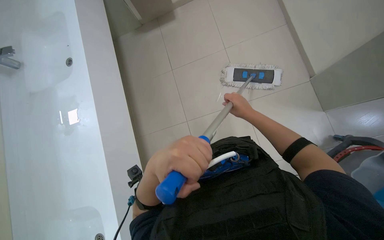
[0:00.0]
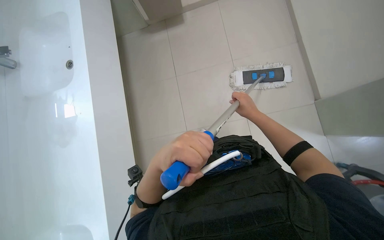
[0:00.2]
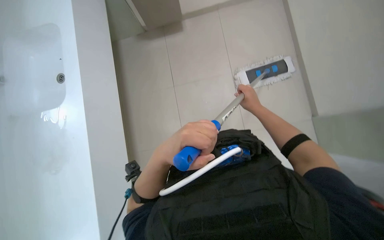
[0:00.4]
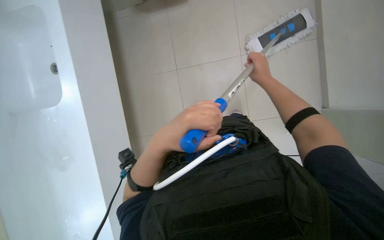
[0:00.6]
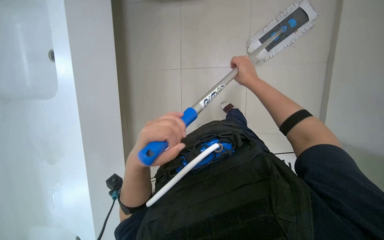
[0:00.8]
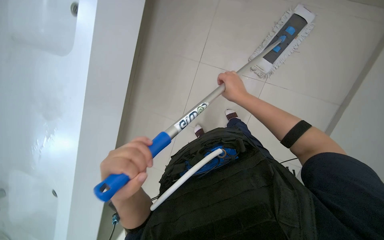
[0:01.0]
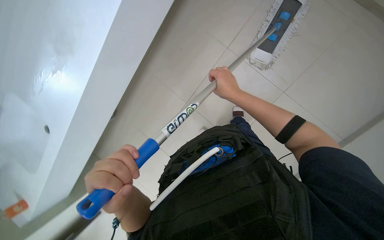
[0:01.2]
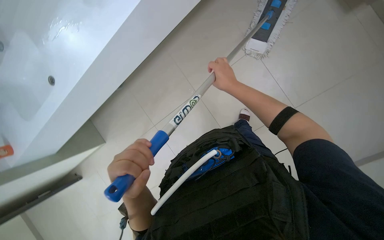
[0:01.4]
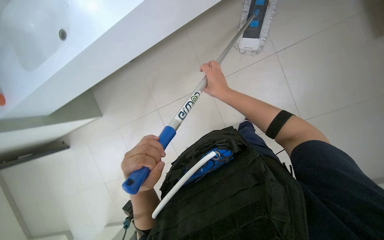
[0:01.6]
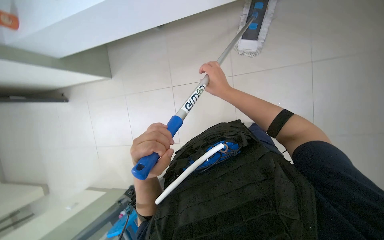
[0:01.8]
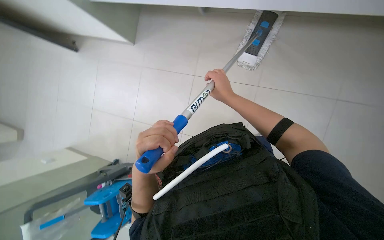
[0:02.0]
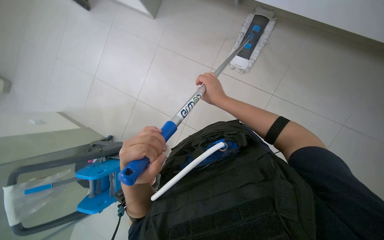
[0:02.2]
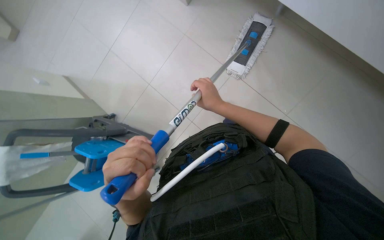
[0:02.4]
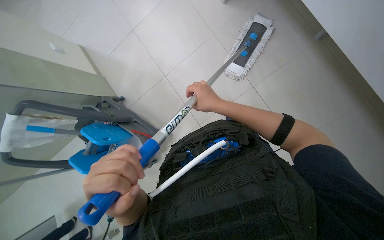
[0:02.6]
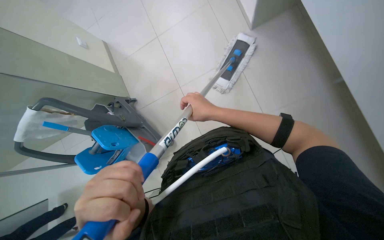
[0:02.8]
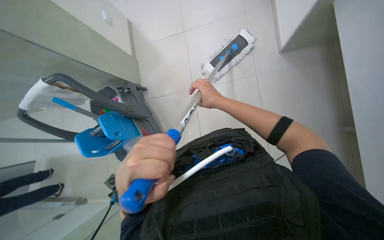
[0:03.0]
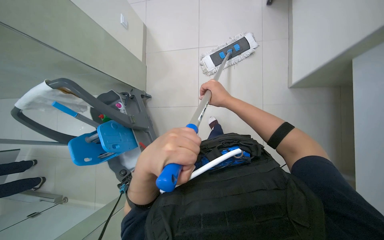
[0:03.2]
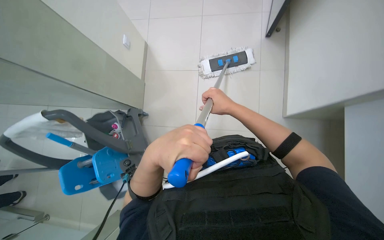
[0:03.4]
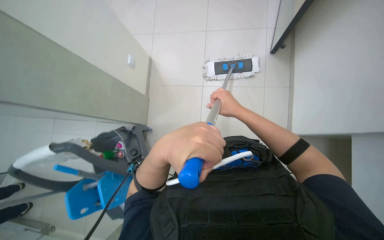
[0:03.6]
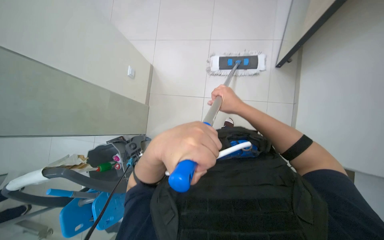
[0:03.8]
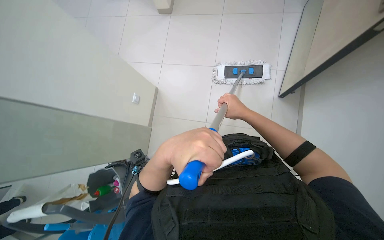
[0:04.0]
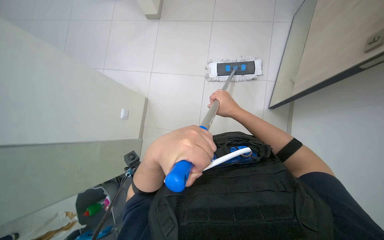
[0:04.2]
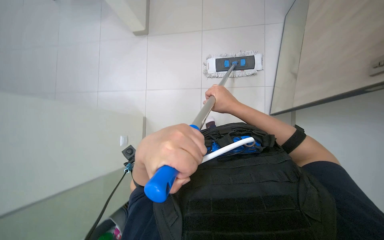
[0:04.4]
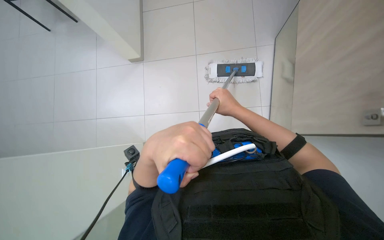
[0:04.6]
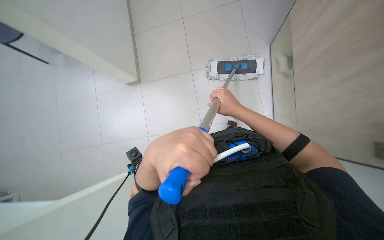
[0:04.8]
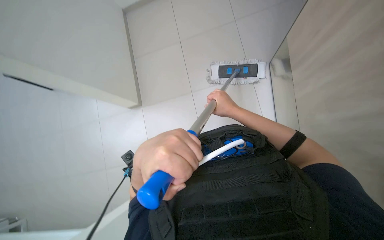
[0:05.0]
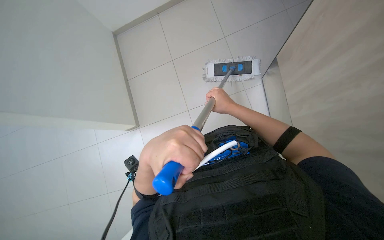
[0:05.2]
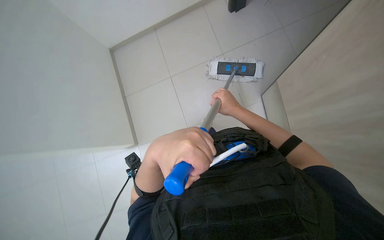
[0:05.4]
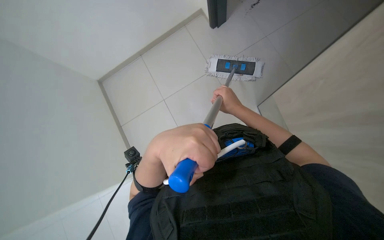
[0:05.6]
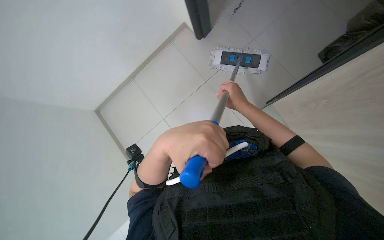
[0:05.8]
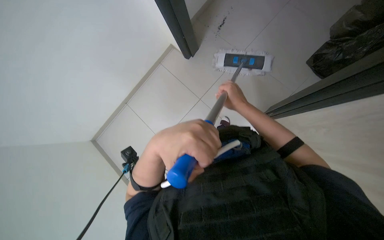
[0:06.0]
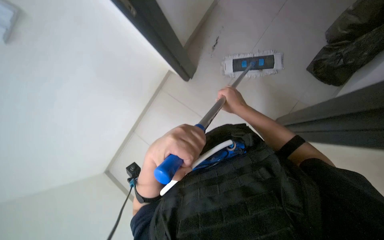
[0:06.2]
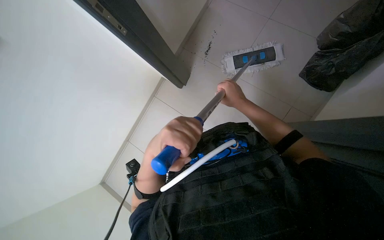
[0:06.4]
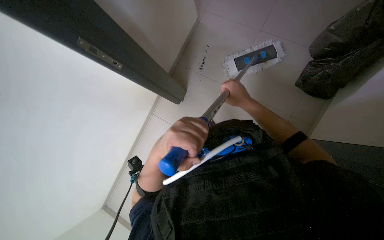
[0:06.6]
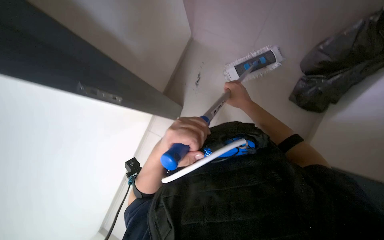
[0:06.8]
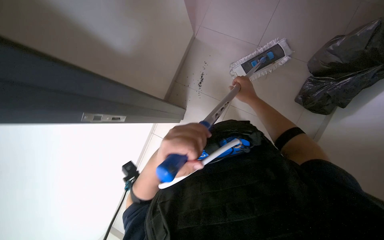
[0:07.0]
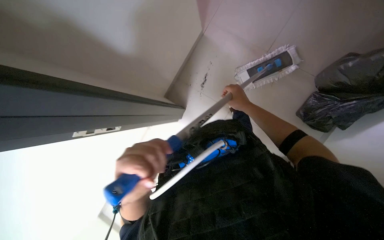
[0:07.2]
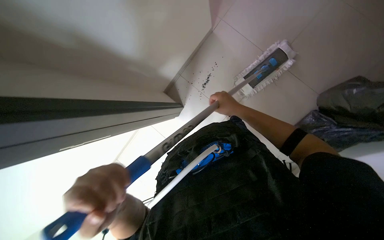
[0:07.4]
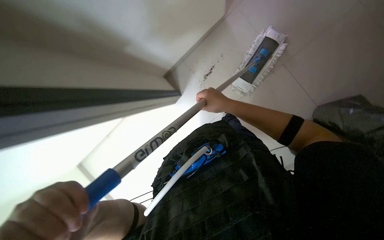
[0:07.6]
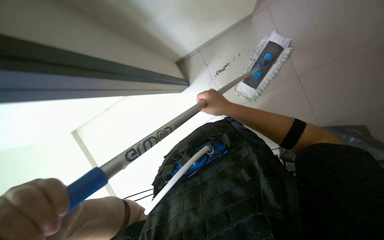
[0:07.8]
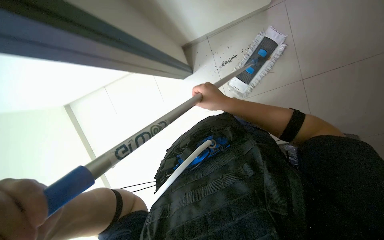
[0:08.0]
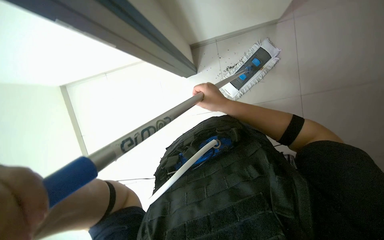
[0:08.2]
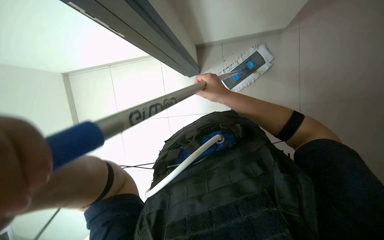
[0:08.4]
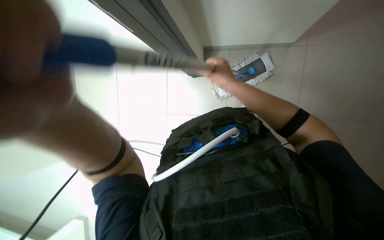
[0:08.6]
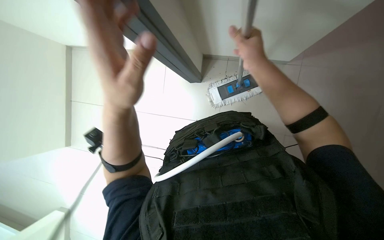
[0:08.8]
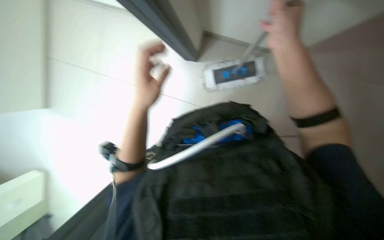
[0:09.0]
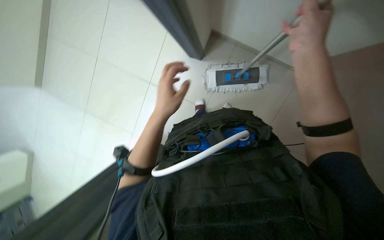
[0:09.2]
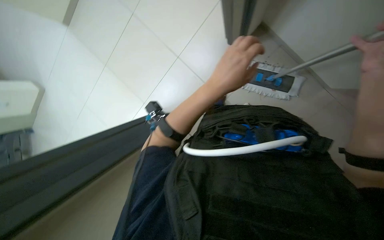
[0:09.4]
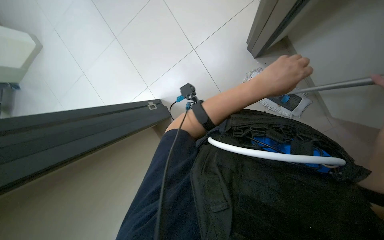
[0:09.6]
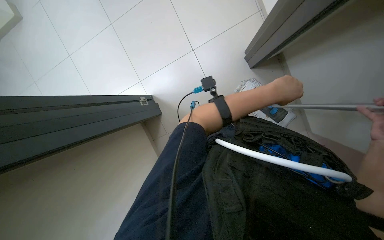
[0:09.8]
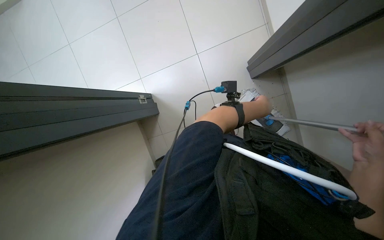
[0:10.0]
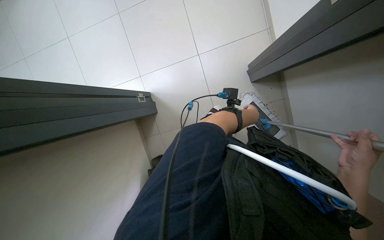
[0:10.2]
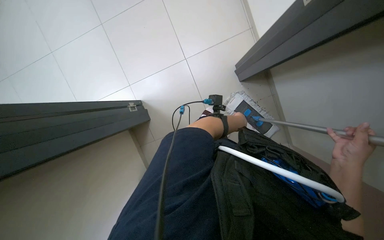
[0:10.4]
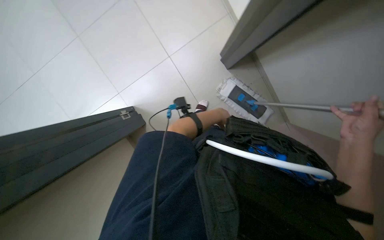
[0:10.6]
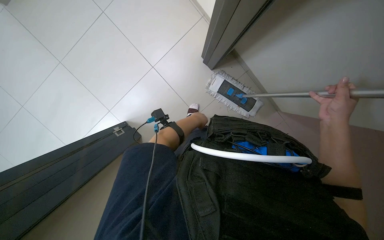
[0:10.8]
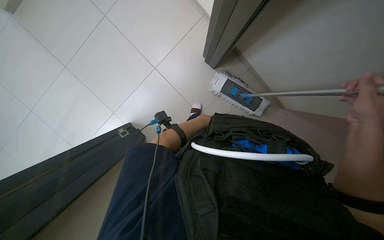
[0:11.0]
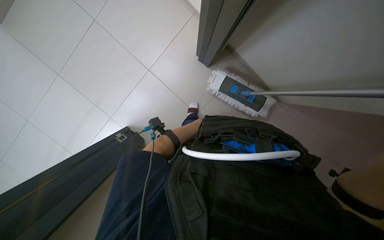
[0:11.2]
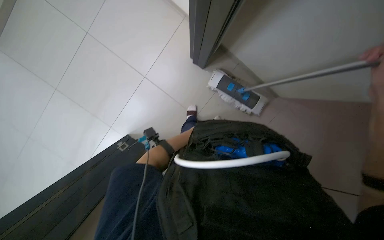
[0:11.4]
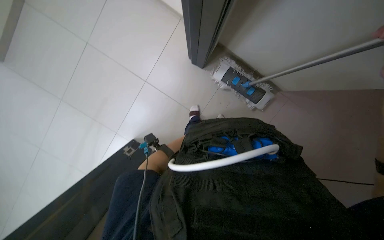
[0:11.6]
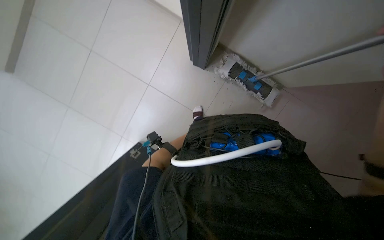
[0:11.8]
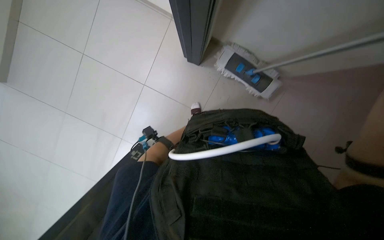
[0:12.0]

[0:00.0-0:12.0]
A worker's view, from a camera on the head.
Job: mopping floor.
The whole recording: Mopping floor. The worker mops the floor with a flat mop.
0:00.0 to 0:01.6: The camera pitches downward, by about 15 degrees. The right hand goes some 10 cm to the left.
0:01.6 to 0:03.0: The scene rotates clockwise by about 30 degrees.
0:03.0 to 0:04.4: The camera is carried about 70 cm.
0:04.4 to 0:06.0: The view tips upward by approximately 10 degrees.
0:07.6 to 0:09.0: The camera travels some 1 m.
0:09.0 to 0:10.4: The view swings roughly 15 degrees to the right. Everything in view rotates approximately 30 degrees clockwise.
0:10.4 to 0:12.0: The scene turns roughly 45 degrees counterclockwise in the picture.

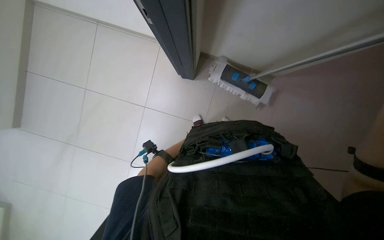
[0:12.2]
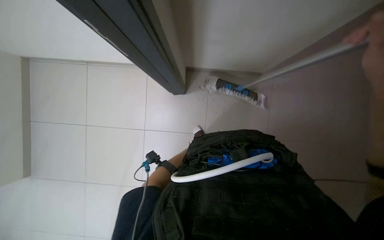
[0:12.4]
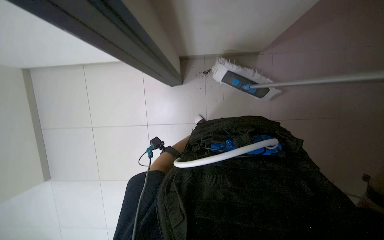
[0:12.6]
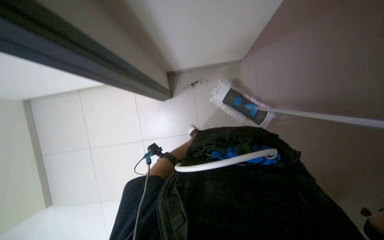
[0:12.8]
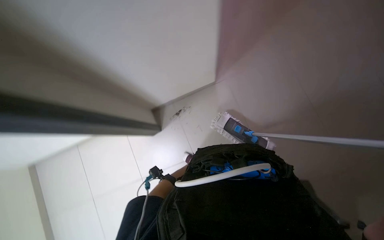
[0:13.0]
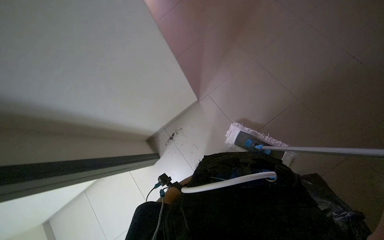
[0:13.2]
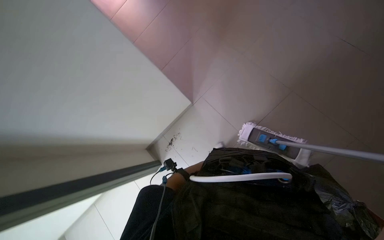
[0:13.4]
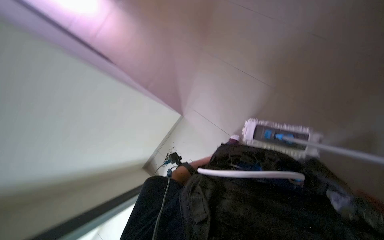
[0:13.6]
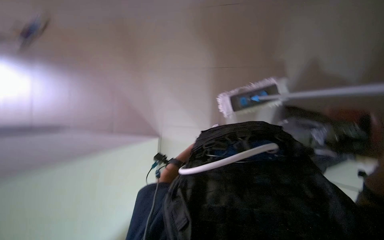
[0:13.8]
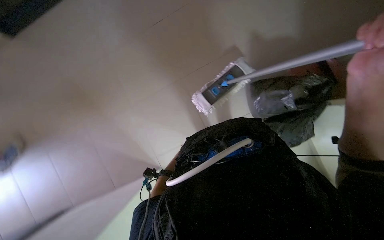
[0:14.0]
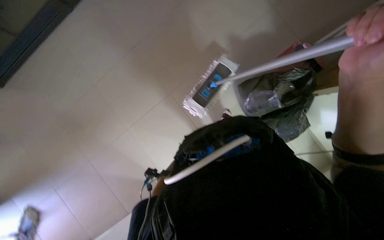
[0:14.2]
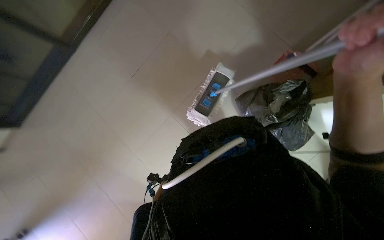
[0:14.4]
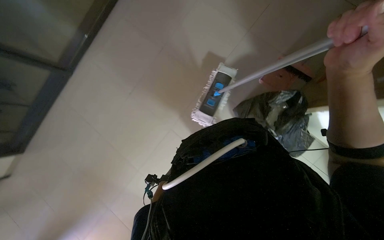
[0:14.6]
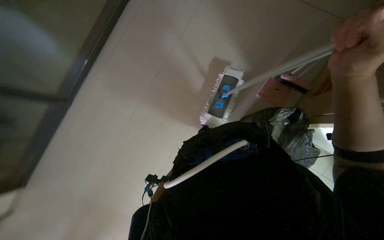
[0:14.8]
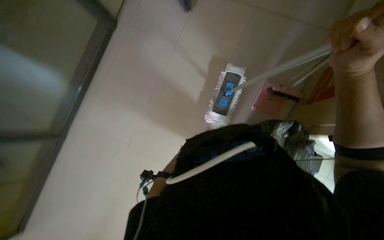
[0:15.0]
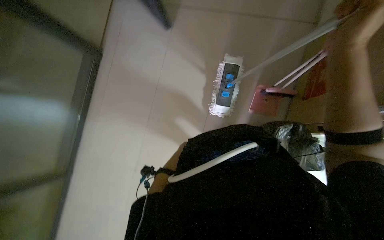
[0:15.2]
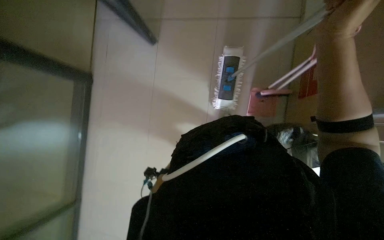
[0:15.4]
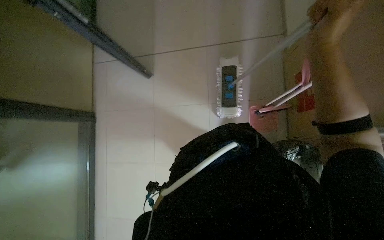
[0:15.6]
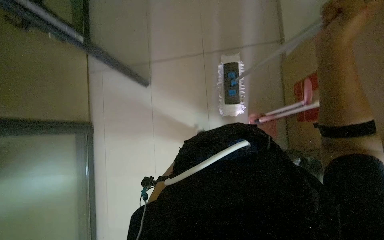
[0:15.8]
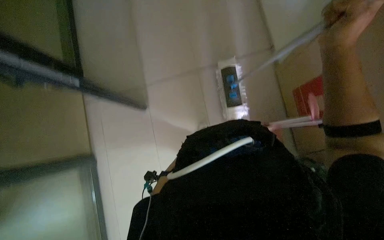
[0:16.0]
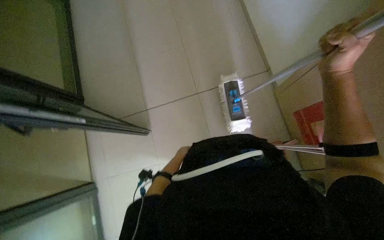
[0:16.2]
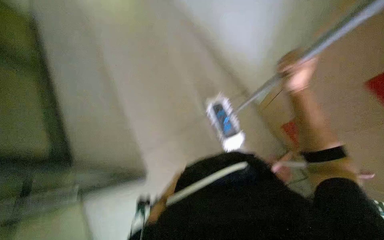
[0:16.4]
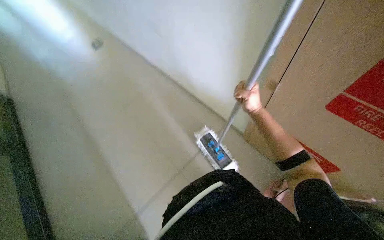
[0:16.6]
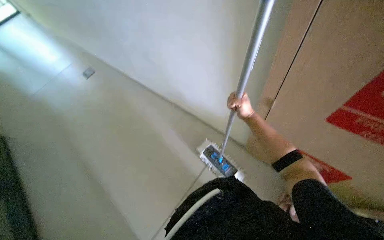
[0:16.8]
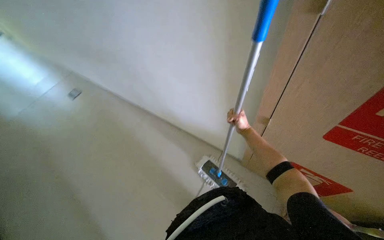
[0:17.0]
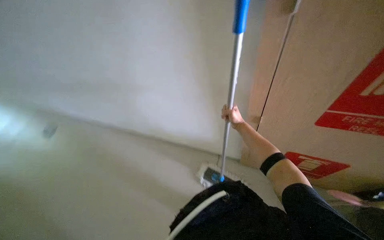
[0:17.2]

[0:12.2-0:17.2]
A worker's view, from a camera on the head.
Job: mopping floor.
The whole recording: Mopping floor. The worker mops the floor with a flat mop.
0:12.2 to 0:13.8: The wearer looks roughly 10 degrees further upward.
0:13.8 to 0:15.6: The wearer looks roughly 15 degrees further upward. The scene rotates counterclockwise by some 50 degrees.
0:15.6 to 0:17.2: The camera pitches upward, by about 25 degrees. The scene turns about 30 degrees counterclockwise in the picture. The right hand heads farther from the camera, covering roughly 30 cm.

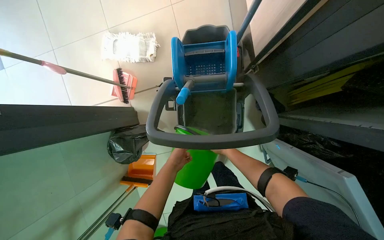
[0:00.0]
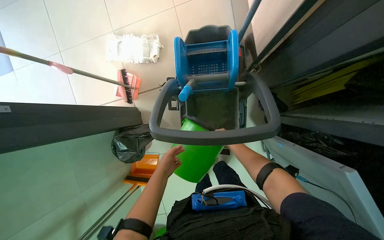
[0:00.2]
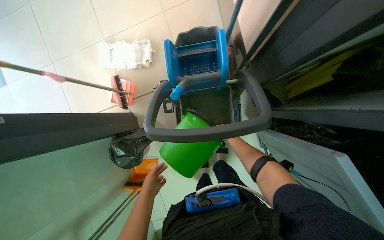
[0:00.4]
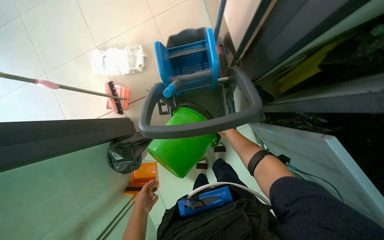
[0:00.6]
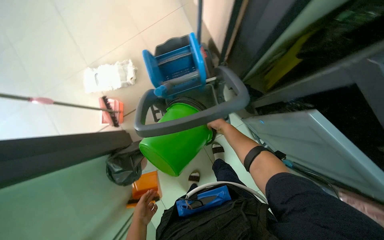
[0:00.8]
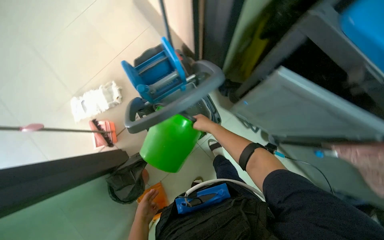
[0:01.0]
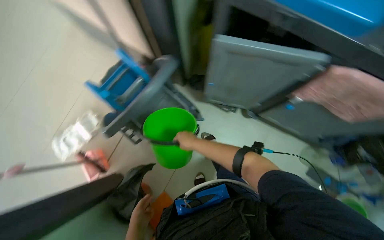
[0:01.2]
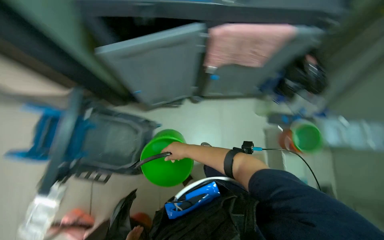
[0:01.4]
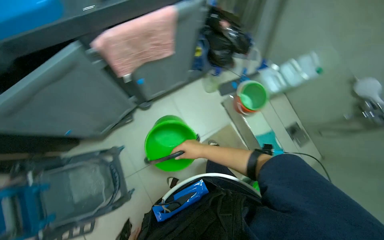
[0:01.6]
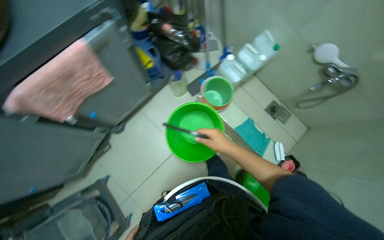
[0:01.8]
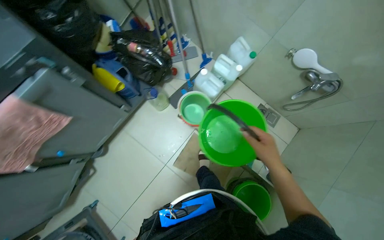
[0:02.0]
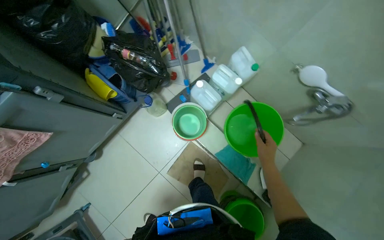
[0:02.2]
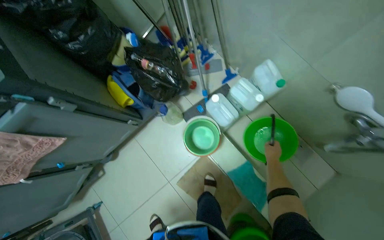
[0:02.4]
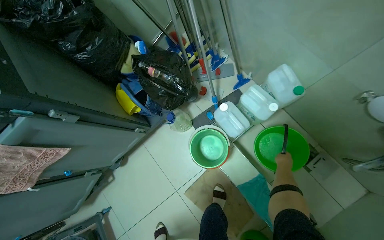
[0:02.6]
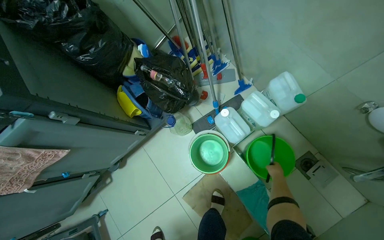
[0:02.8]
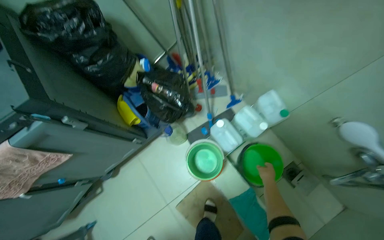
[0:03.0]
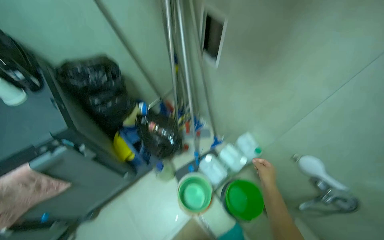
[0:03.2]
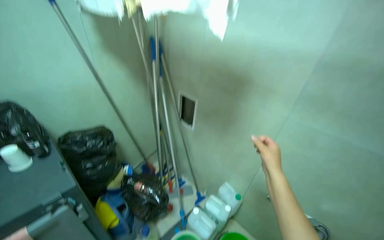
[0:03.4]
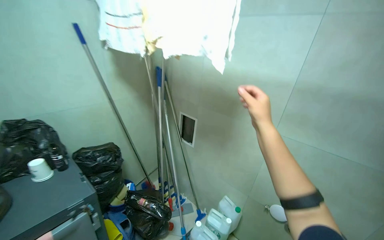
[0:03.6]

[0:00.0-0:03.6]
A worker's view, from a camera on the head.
Job: organizing items.
The whole recording: Organizing and assembling mops. The worker organizes cloths and assembles two flat mops with handles and cloths.
0:00.0 to 0:01.8: The wearer moves roughly 1 m. The head turns to the right by about 120 degrees. The view tilts some 15 degrees upward.
0:01.8 to 0:03.6: The view tilts approximately 55 degrees upward.
